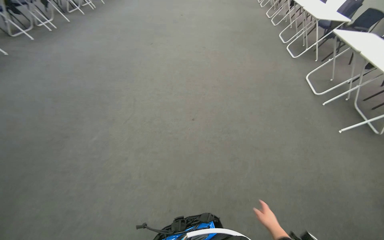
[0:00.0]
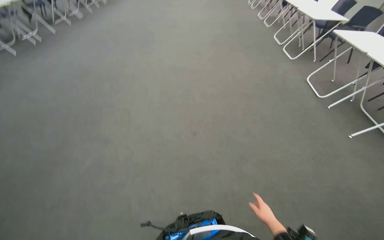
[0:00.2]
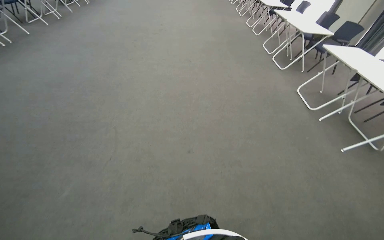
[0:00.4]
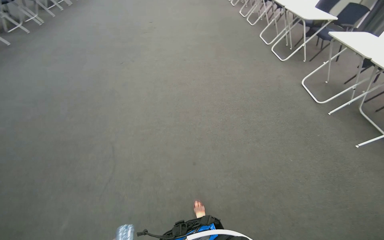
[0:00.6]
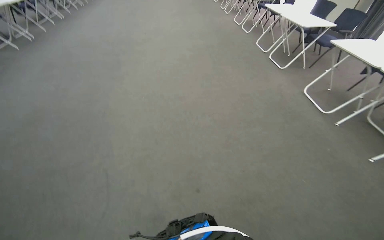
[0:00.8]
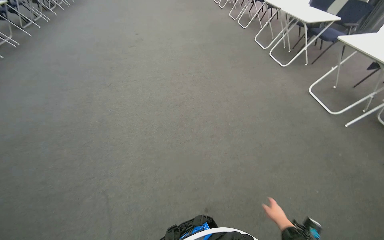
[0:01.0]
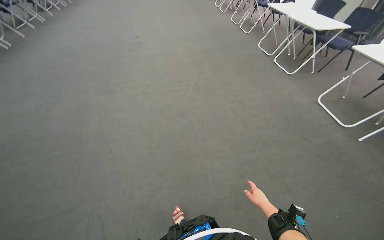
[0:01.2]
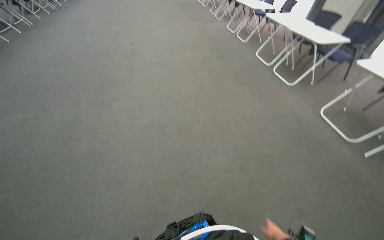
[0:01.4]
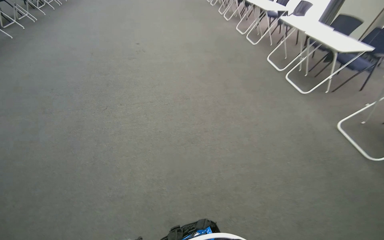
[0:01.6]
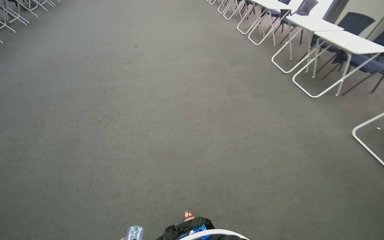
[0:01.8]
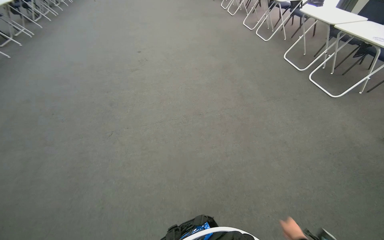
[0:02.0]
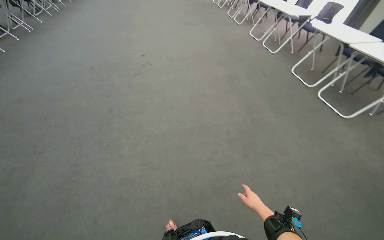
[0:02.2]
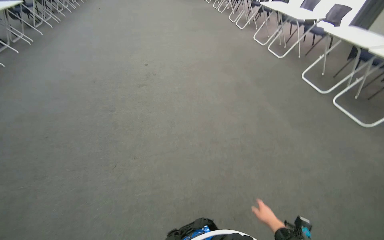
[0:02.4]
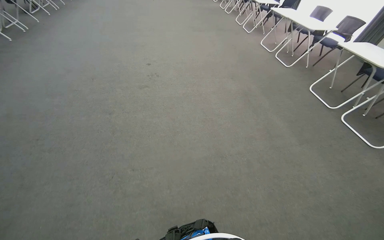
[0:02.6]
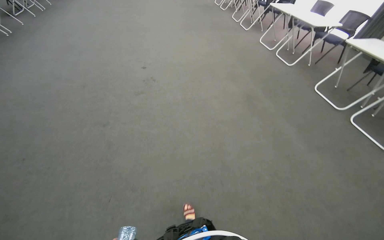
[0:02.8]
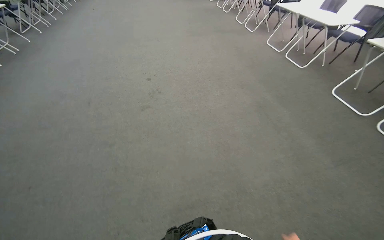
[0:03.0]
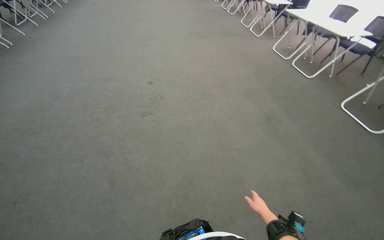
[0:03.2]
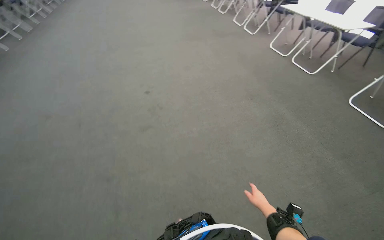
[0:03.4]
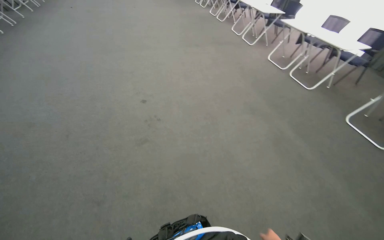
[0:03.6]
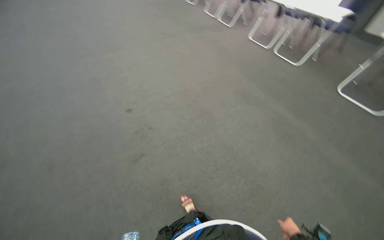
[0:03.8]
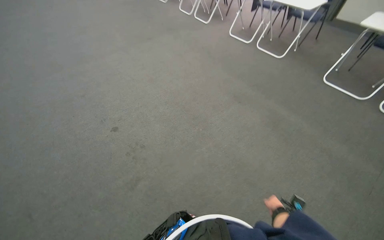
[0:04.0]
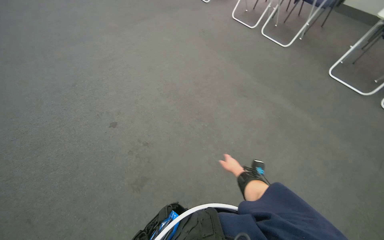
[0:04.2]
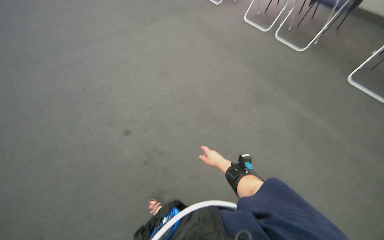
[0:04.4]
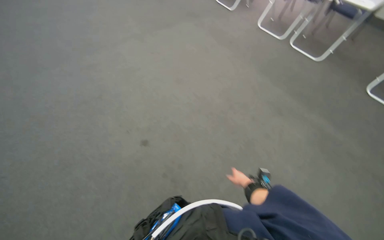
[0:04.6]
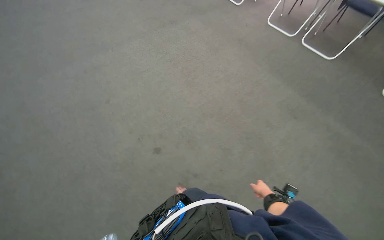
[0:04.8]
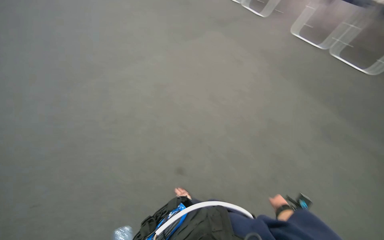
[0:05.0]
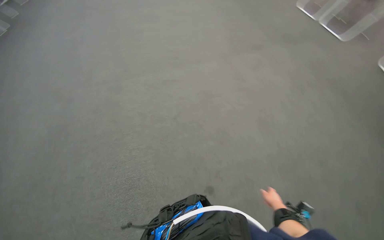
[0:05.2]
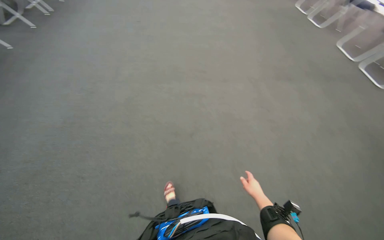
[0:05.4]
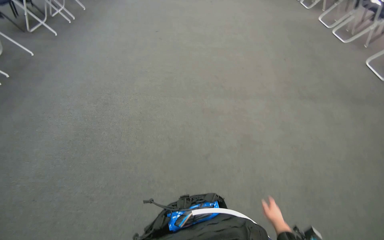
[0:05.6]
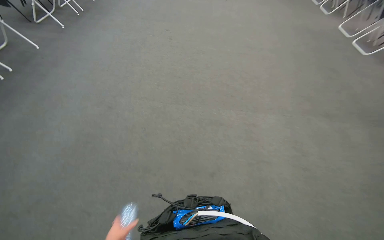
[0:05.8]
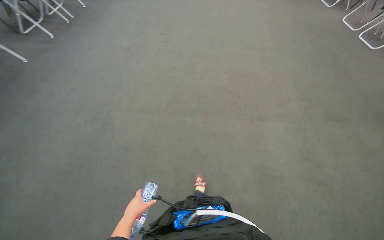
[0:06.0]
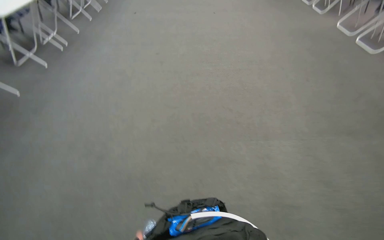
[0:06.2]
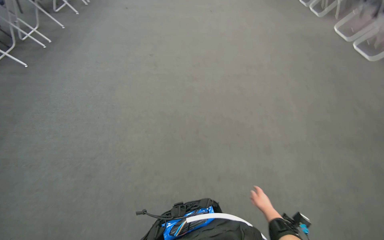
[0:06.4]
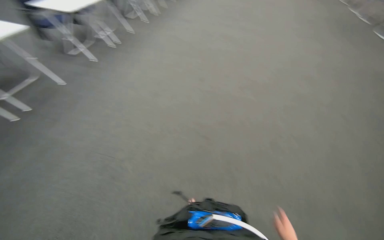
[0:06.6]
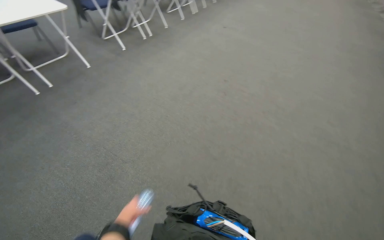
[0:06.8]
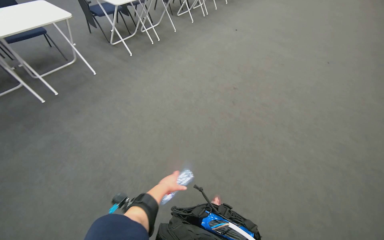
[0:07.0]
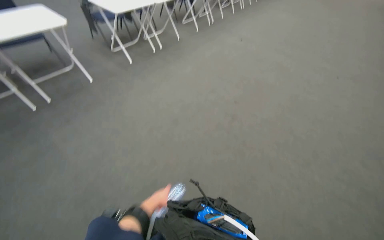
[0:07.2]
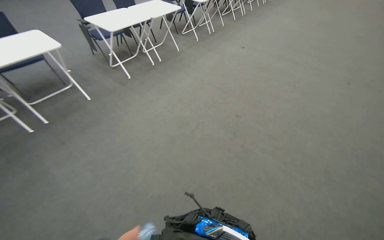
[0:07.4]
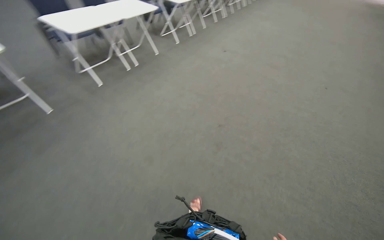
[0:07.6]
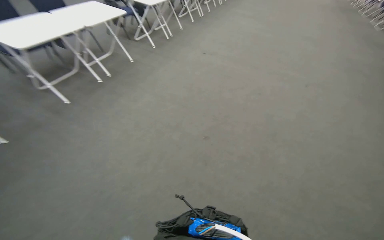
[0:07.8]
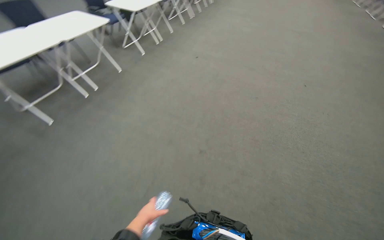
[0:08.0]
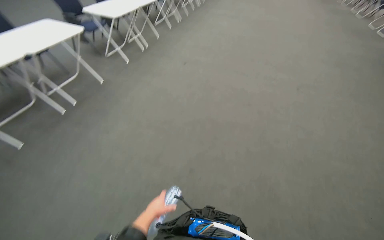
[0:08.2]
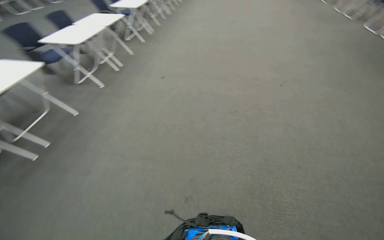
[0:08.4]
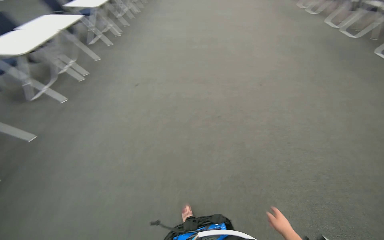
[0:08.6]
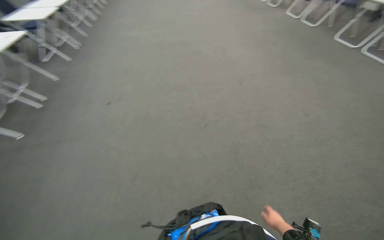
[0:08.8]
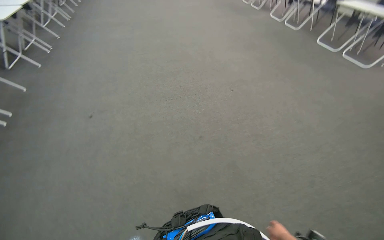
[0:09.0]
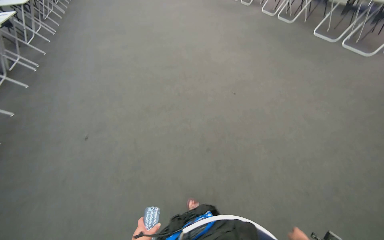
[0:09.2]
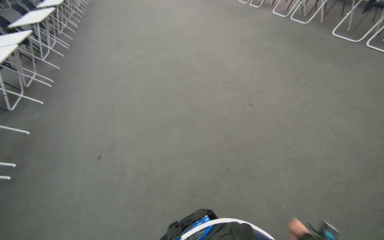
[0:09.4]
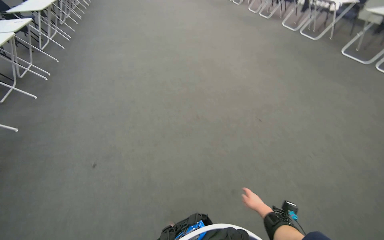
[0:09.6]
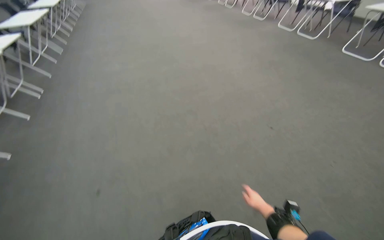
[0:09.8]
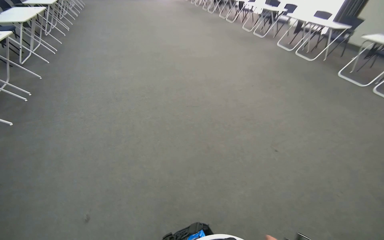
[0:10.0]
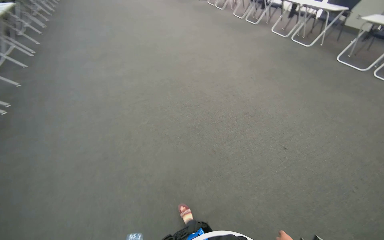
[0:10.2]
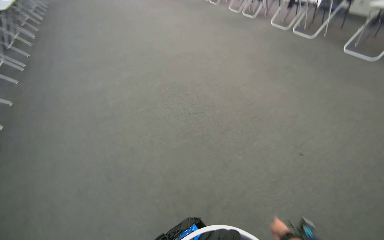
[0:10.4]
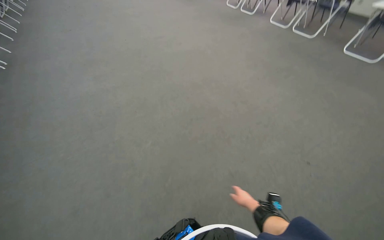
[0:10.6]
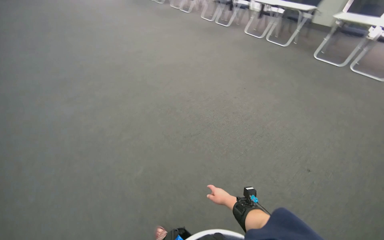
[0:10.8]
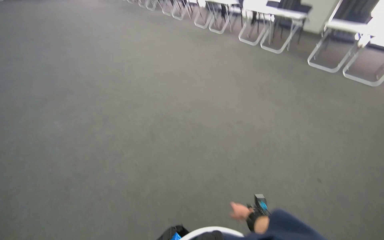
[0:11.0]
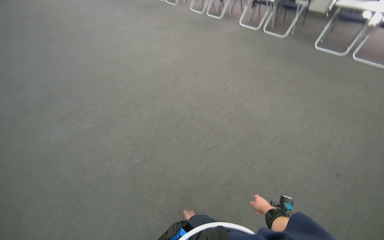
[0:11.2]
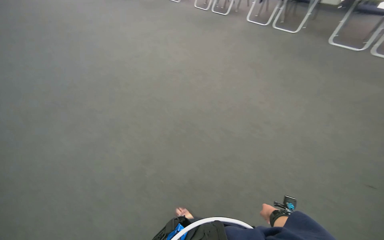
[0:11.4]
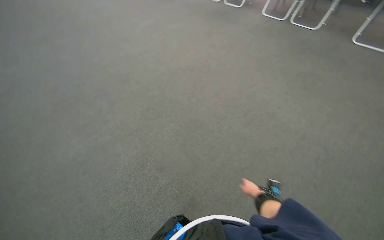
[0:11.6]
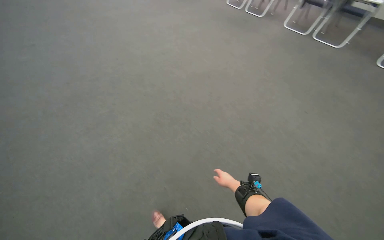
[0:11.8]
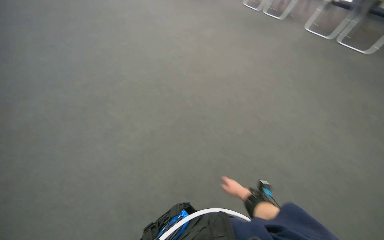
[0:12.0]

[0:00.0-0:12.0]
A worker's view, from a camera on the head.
Job: organizing items.
The whole recording: Adjusting room curtains. The worker adjusts the room curtains by opening and closing them.
0:00.0 to 0:01.6: The wearer moves roughly 2 m. The wearer looks roughly 15 degrees further to the right.
0:01.6 to 0:03.0: The camera is carried about 1.5 m.
0:03.0 to 0:04.4: The wearer moves approximately 1.5 m. The wearer looks some 25 degrees further to the right.
0:06.0 to 0:07.6: The camera is carried roughly 1.5 m.
0:07.6 to 0:09.0: The camera is carried roughly 1.5 m. The head rotates roughly 50 degrees to the right.
0:09.0 to 0:10.4: The head travels some 1.5 m.
0:10.4 to 0:12.0: The head travels approximately 1.5 m.

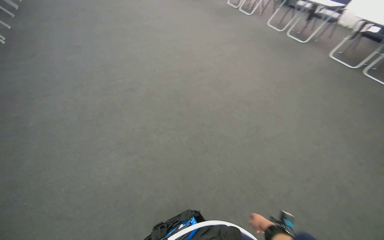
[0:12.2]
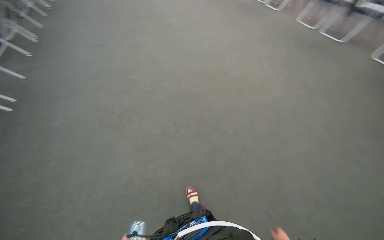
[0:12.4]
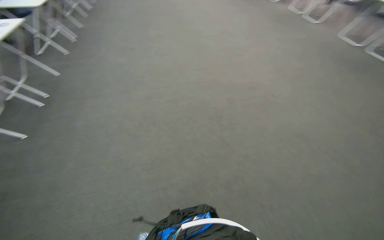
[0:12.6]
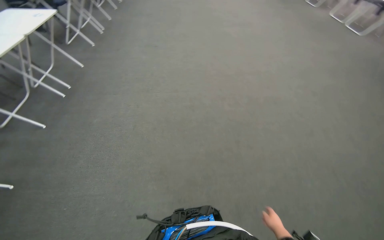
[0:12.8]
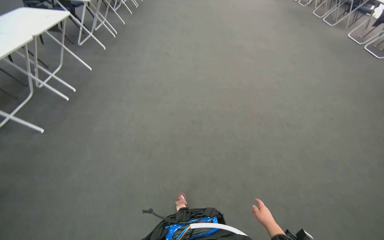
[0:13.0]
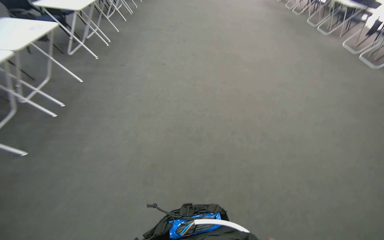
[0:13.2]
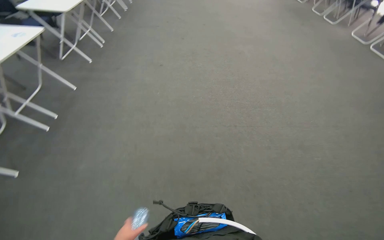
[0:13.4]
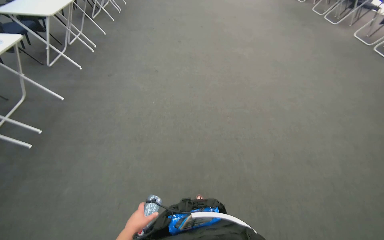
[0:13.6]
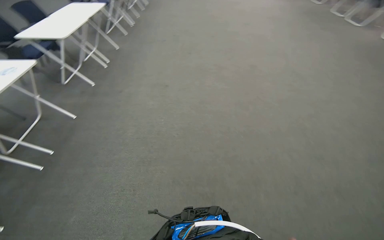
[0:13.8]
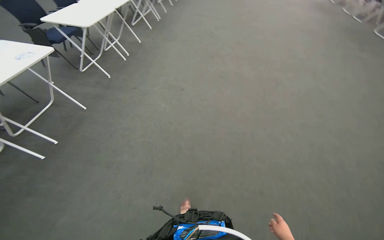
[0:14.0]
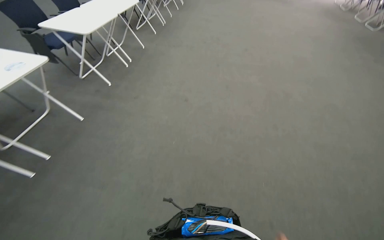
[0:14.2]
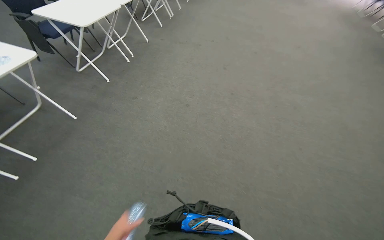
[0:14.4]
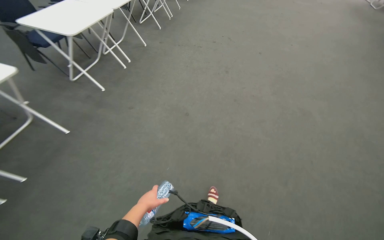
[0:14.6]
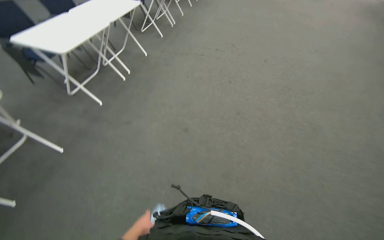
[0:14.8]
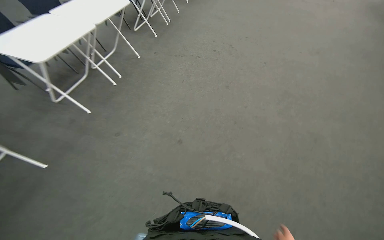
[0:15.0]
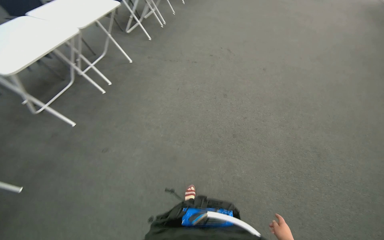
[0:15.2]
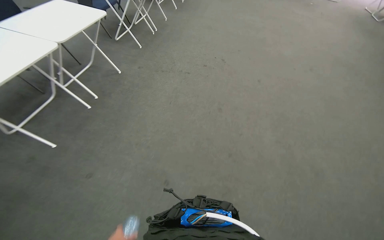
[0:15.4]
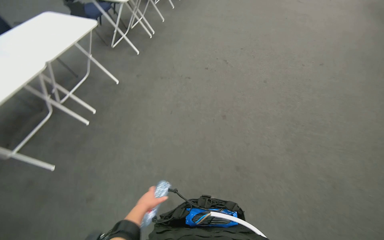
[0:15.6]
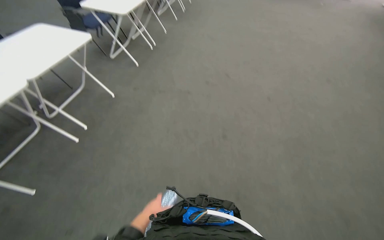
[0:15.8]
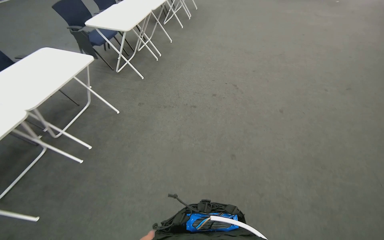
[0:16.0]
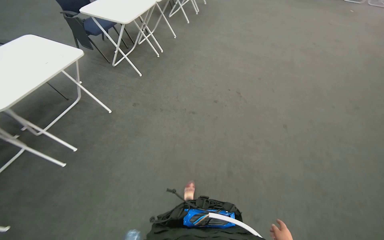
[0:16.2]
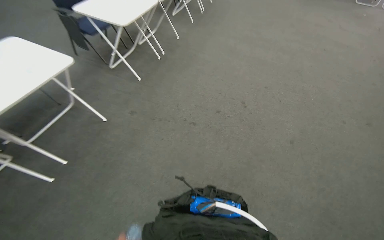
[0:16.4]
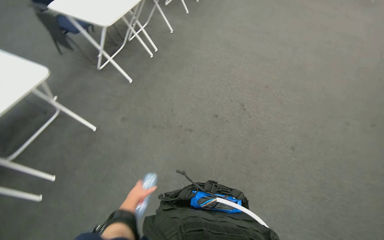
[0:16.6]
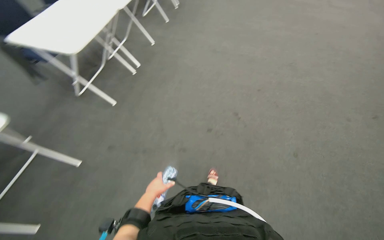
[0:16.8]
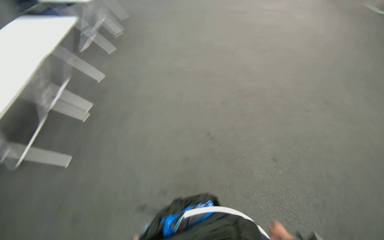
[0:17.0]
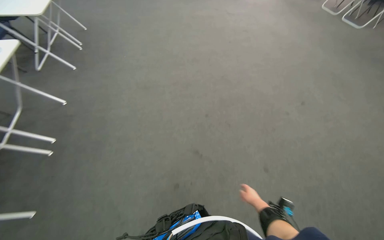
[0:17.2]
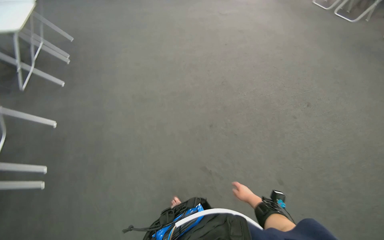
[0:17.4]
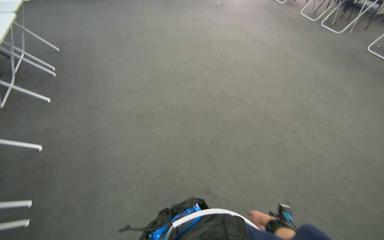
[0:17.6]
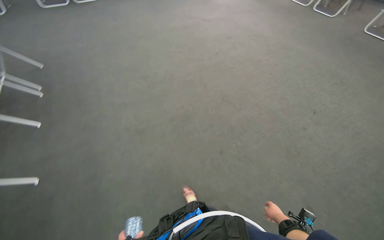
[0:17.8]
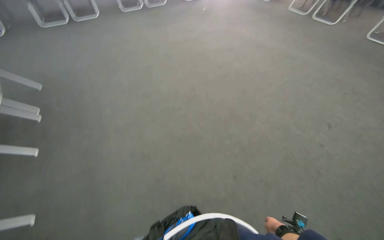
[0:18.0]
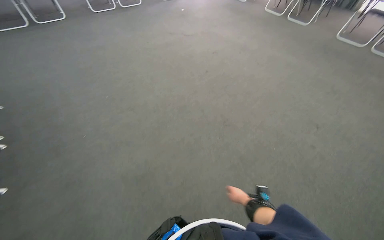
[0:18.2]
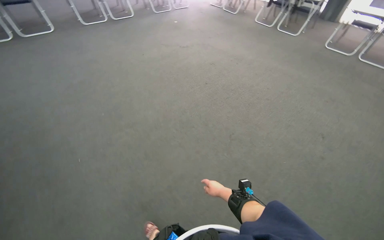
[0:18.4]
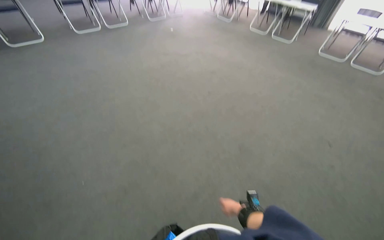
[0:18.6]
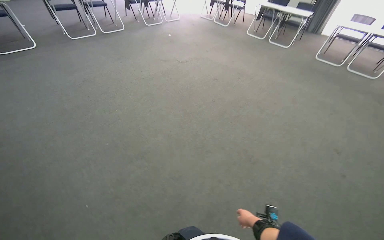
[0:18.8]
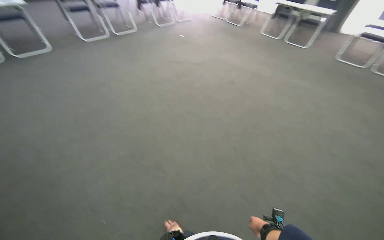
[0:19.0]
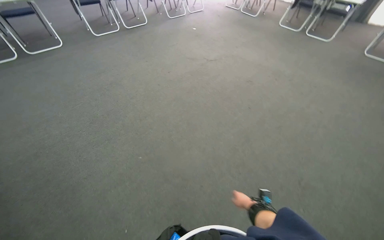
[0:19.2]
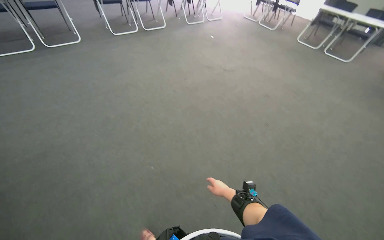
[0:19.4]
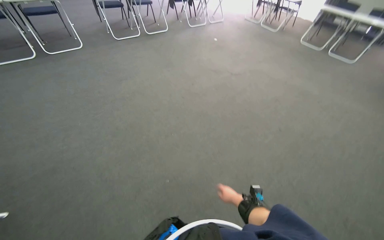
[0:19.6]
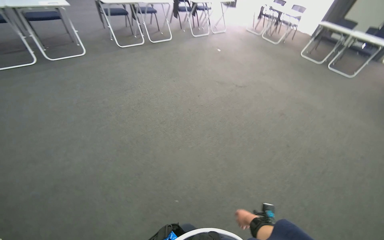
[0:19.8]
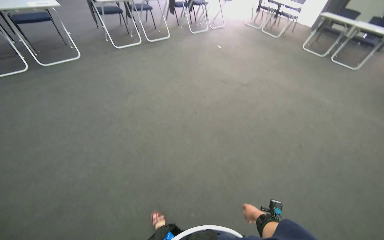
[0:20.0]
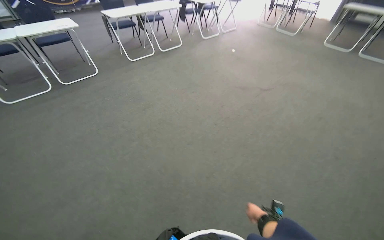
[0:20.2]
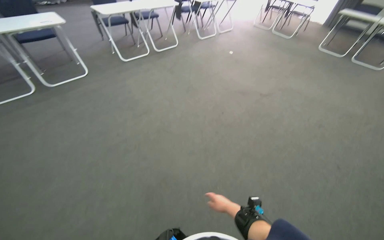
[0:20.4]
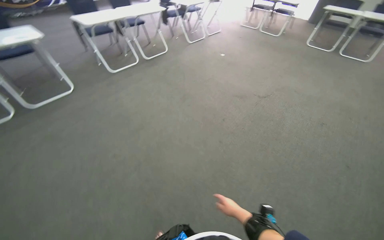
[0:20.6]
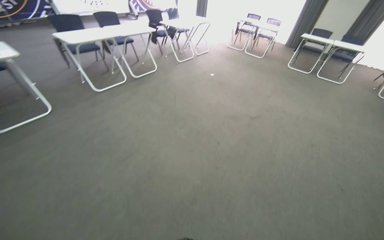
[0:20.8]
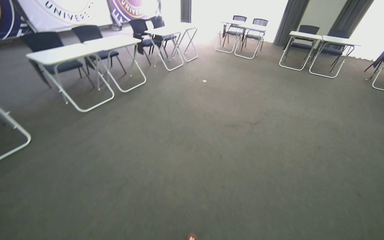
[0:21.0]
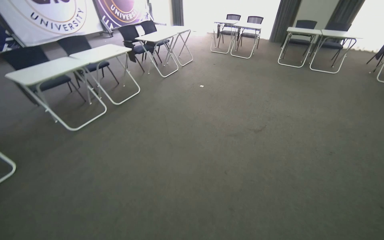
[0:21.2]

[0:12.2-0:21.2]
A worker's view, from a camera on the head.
Job: organizing items.
The whole recording: Adjusting room curtains. The worker adjusts the room curtains by opening and closing them.
0:12.2 to 0:13.8: The head travels about 1.5 m. The head turns to the left by some 30 degrees.
0:13.8 to 0:15.2: The head travels some 1.5 m.
0:15.2 to 0:16.6: The camera travels some 1.5 m.
0:16.6 to 0:18.2: The head travels approximately 2 m. The head rotates roughly 60 degrees to the right.
0:18.2 to 0:19.8: The camera travels roughly 1.5 m.
0:19.8 to 0:21.2: The camera is carried about 1.5 m.
